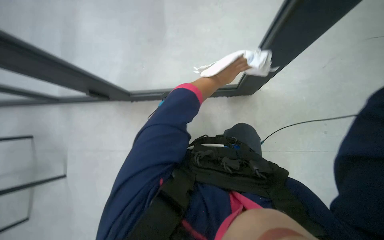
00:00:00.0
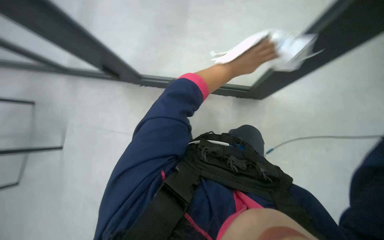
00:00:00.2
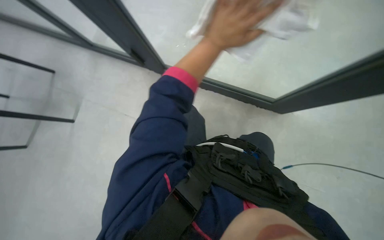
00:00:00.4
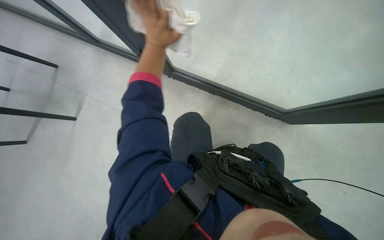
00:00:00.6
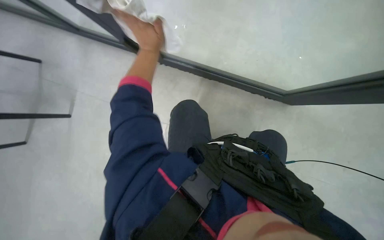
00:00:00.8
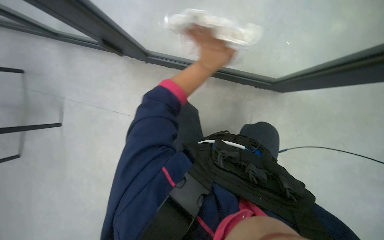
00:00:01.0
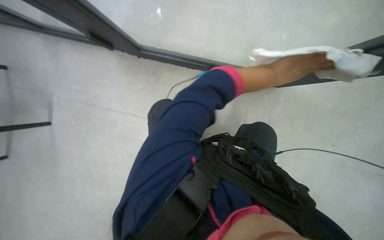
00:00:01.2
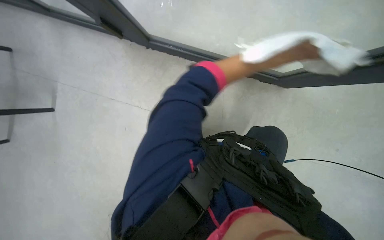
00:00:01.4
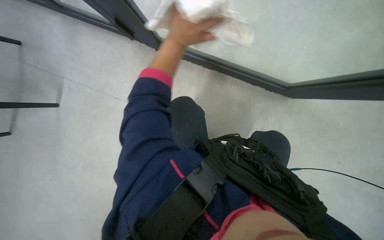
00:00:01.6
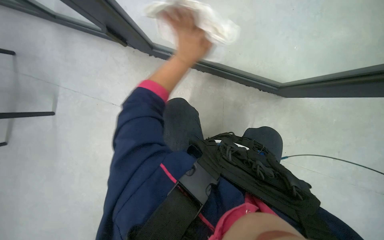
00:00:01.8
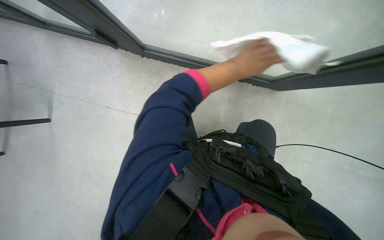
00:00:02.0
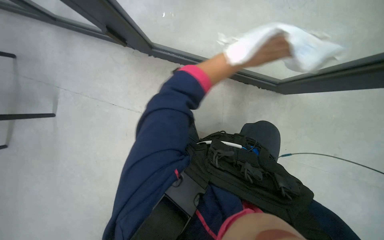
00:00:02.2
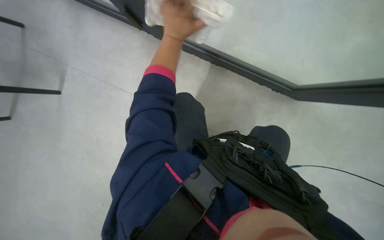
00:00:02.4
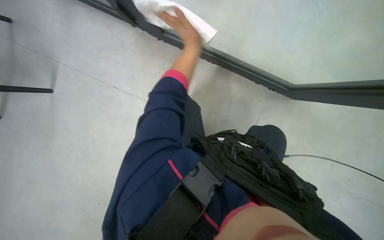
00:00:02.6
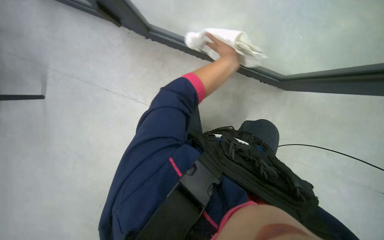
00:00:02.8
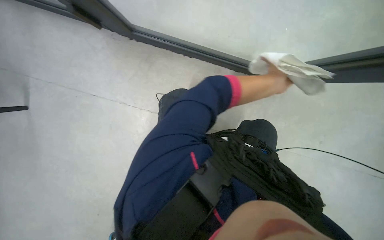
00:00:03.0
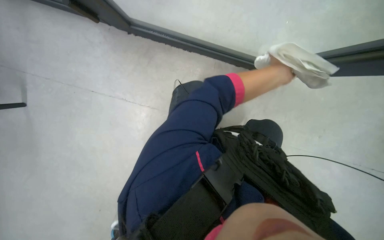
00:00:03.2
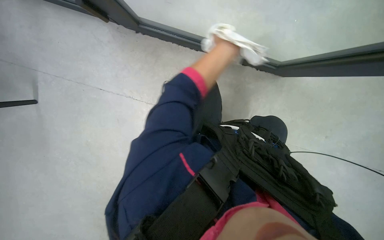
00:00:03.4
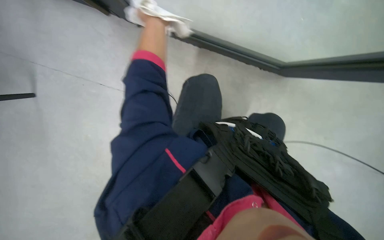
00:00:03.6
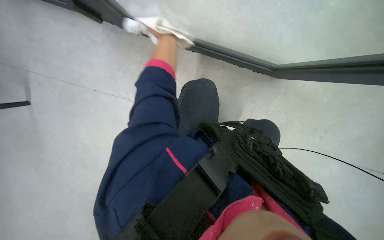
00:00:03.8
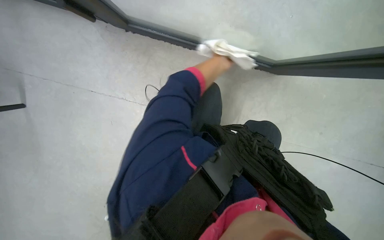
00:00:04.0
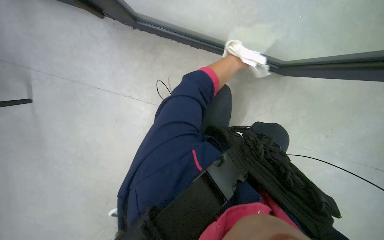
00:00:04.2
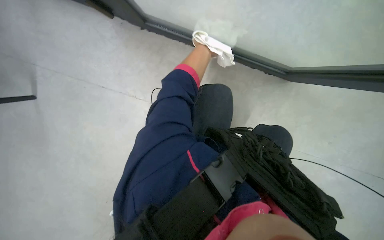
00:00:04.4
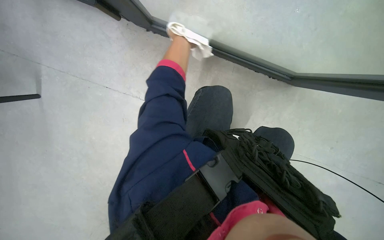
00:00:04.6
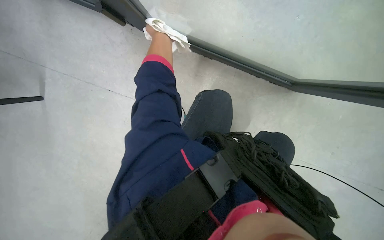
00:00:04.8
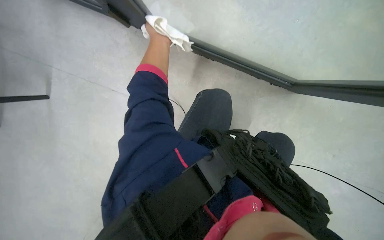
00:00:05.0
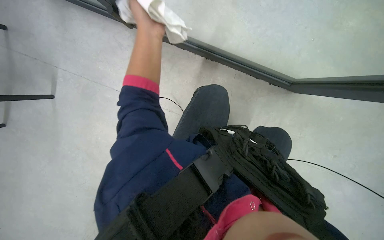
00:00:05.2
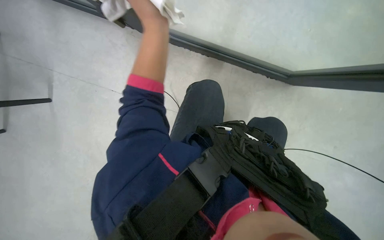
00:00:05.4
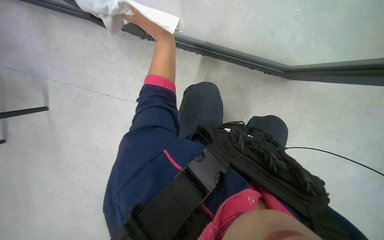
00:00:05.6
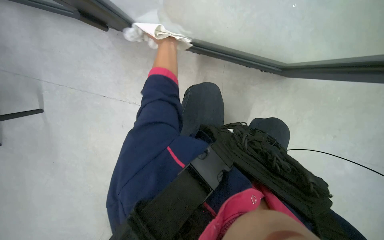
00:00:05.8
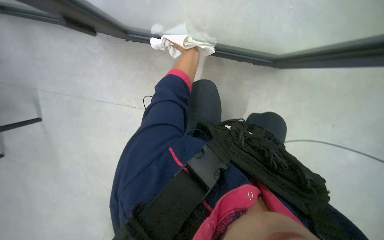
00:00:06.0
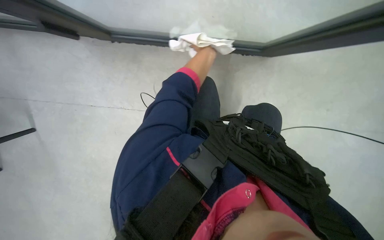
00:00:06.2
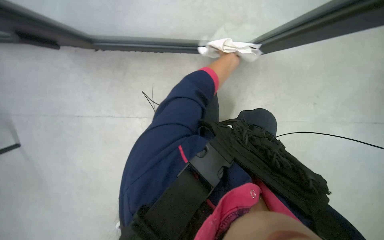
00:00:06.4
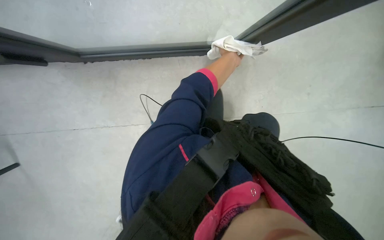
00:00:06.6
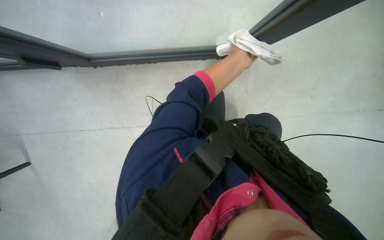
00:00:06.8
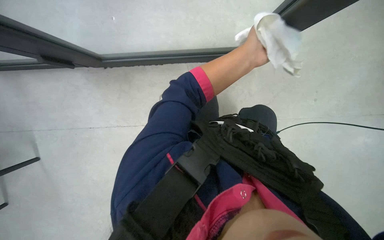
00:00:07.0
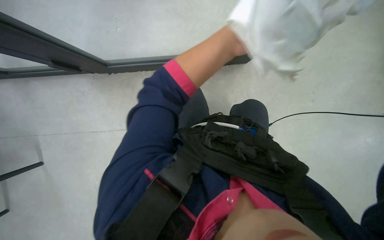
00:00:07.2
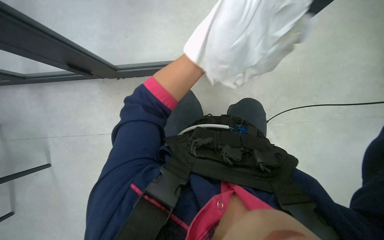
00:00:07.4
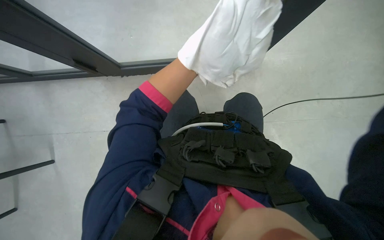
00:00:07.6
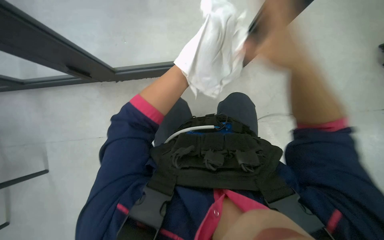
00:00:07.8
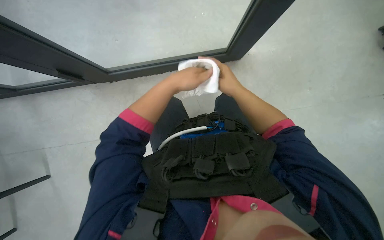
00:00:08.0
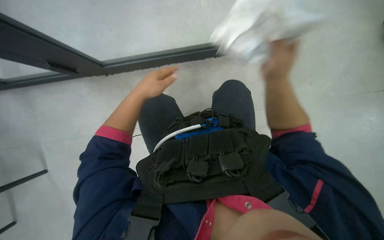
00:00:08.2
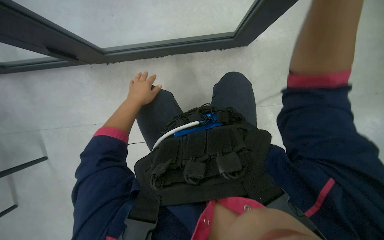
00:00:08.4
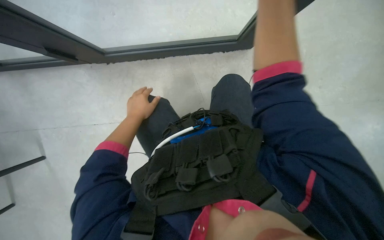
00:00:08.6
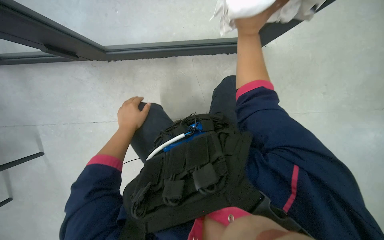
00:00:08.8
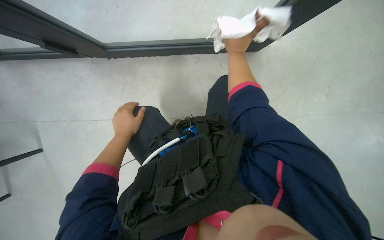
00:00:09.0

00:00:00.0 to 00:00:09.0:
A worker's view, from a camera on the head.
Job: wiping surfaces.
The whole recording: Wiping glass partition. The worker wipes the glass partition with a white cloth.
00:00:04.4 to 00:00:06.0: The left hand moves some 20 cm nearer to the camera and comes back.
00:00:07.6 to 00:00:09.0: The scene turns about 30 degrees counterclockwise in the picture.

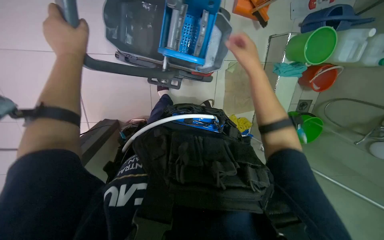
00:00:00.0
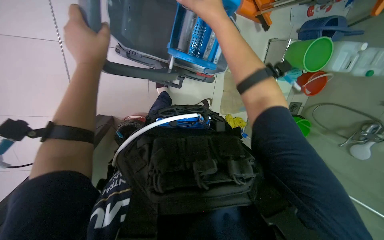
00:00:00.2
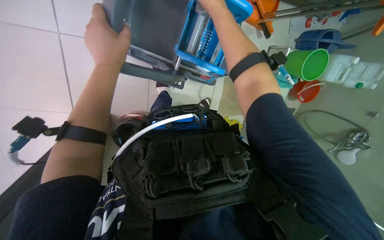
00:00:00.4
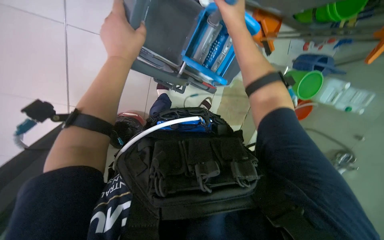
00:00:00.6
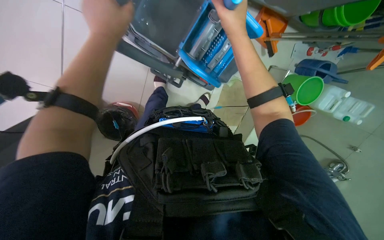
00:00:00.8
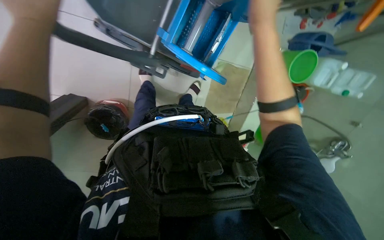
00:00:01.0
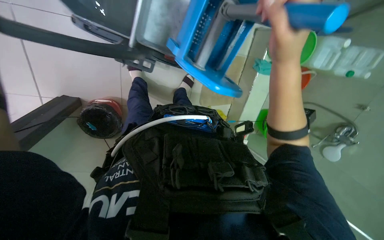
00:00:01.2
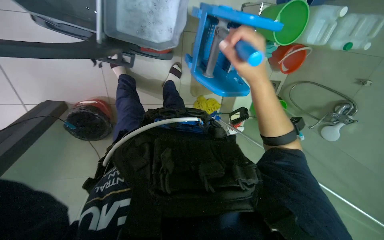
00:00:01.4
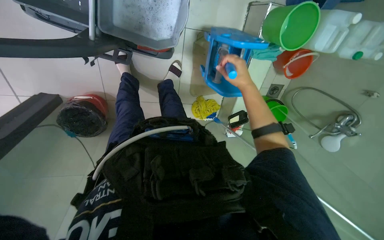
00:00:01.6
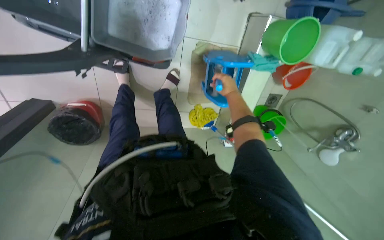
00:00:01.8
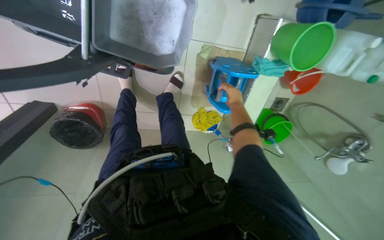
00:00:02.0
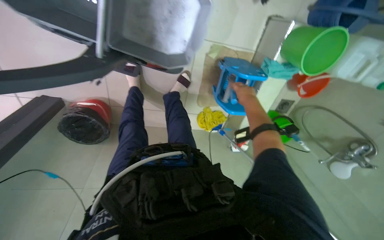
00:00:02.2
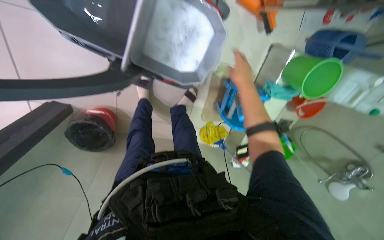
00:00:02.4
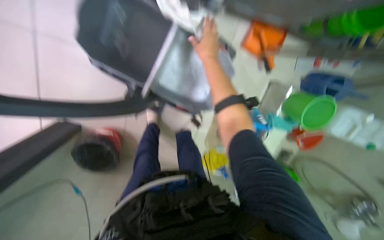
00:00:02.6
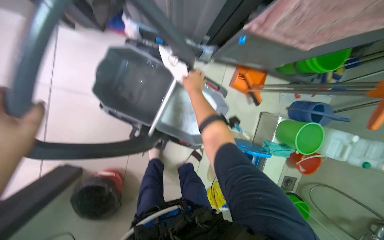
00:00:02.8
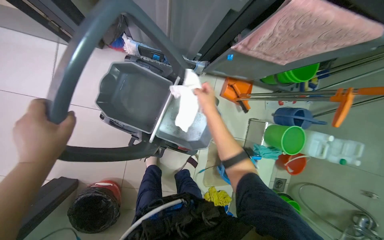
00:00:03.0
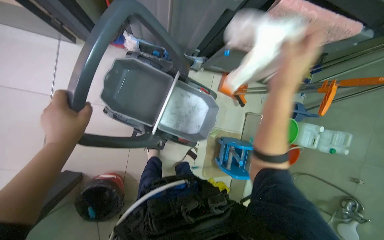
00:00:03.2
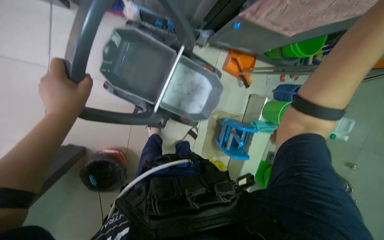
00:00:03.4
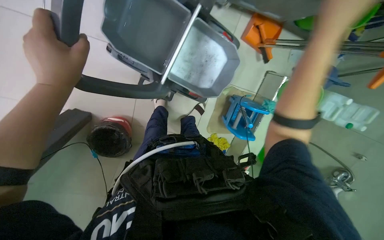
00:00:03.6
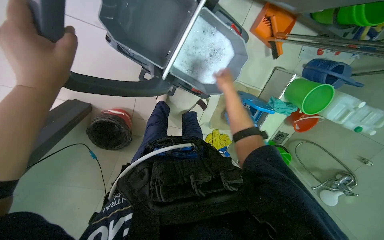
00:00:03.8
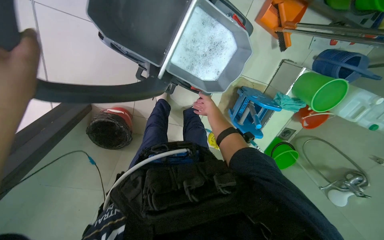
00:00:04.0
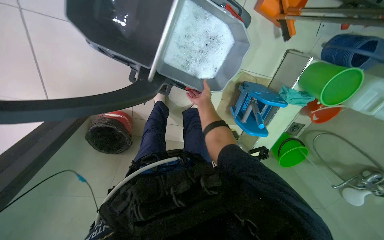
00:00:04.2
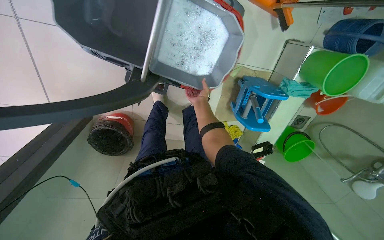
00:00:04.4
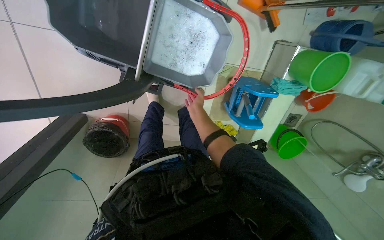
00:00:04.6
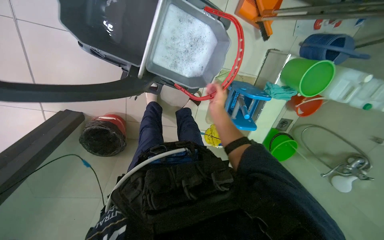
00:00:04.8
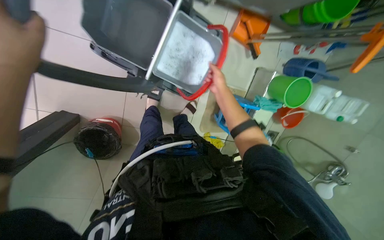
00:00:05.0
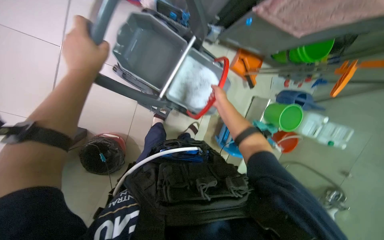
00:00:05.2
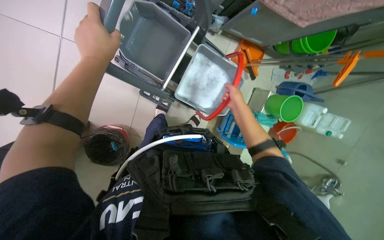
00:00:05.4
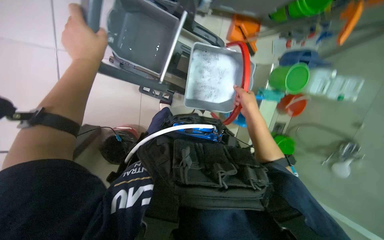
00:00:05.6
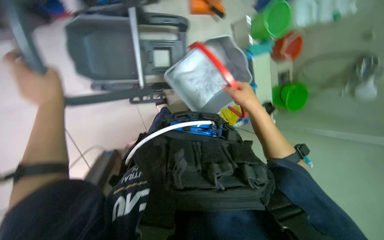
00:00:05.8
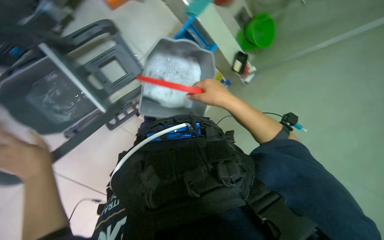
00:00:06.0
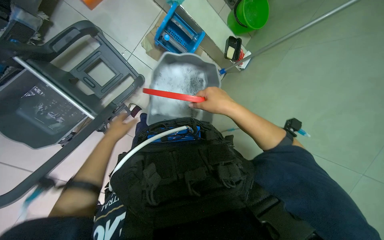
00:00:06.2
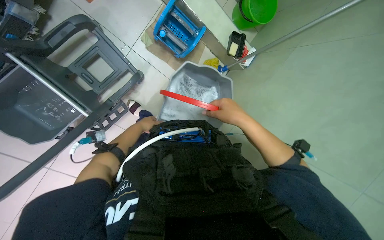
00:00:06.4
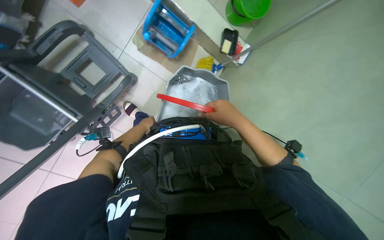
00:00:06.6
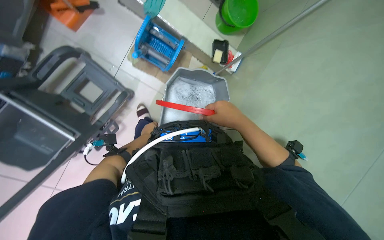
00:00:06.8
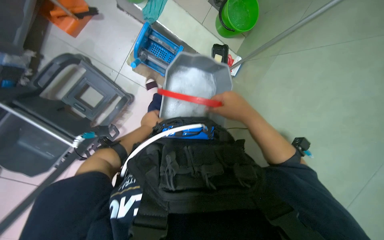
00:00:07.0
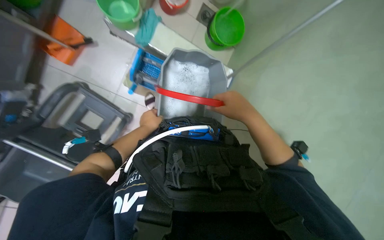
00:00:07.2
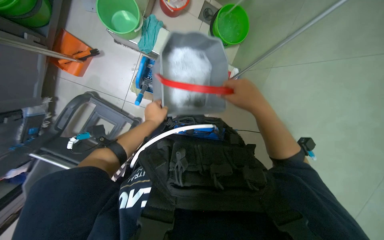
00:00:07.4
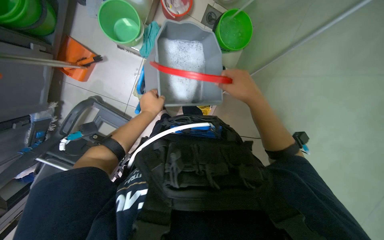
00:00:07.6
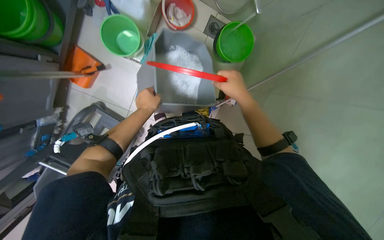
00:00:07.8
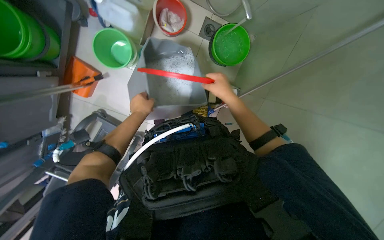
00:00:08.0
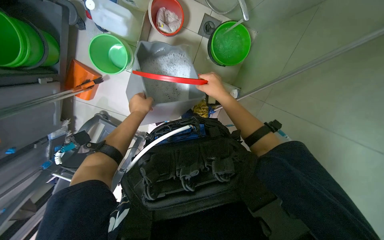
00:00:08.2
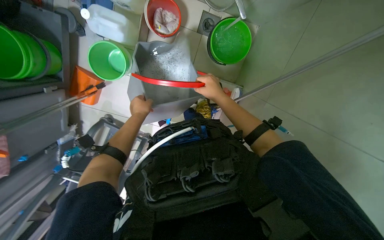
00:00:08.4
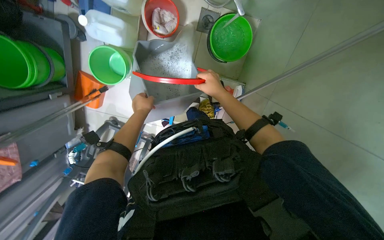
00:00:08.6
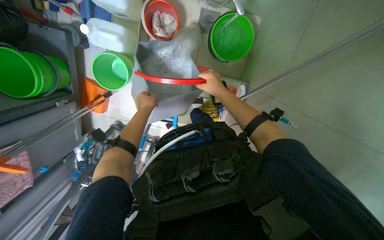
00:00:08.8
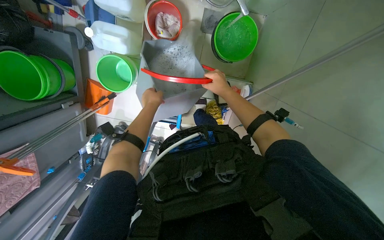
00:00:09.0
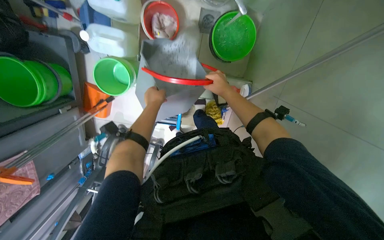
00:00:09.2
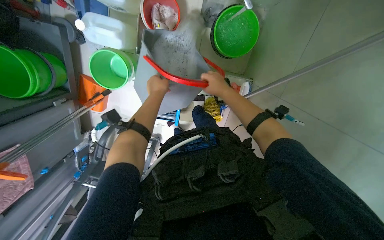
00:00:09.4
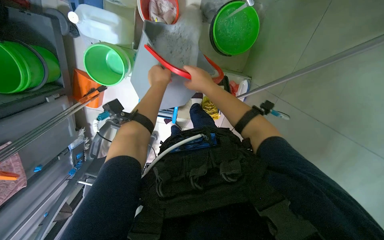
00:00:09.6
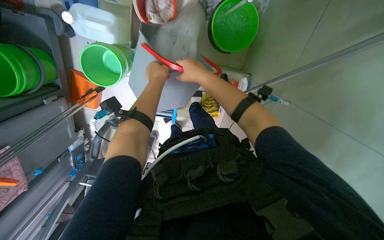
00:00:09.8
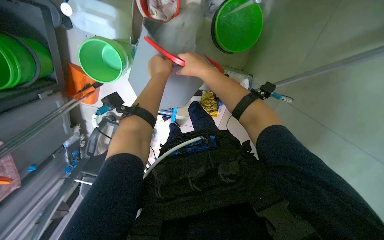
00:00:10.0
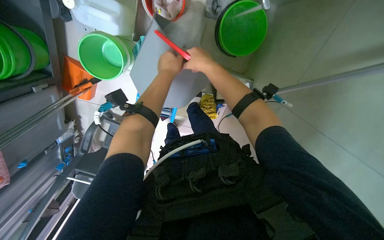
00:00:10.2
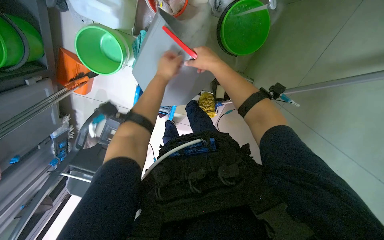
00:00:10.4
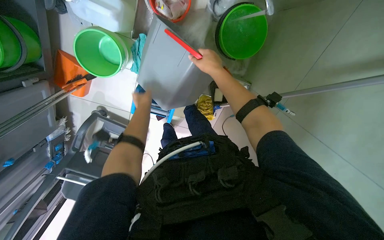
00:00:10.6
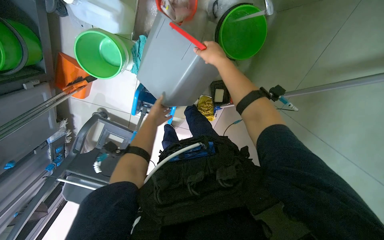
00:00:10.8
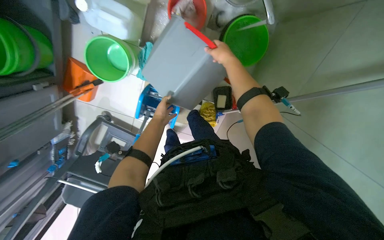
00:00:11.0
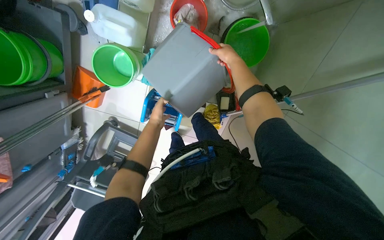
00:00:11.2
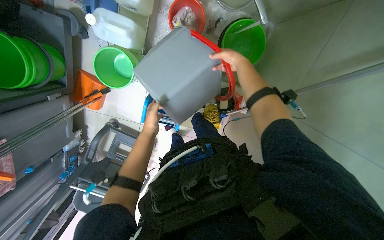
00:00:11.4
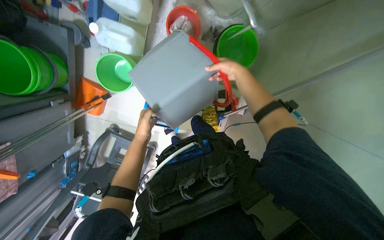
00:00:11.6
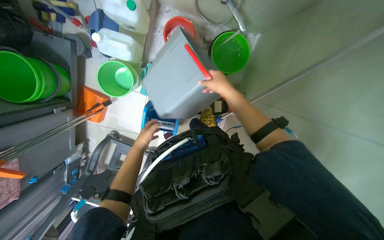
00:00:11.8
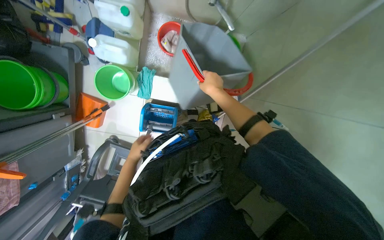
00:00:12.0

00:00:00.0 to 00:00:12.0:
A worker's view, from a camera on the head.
Job: organizing items.
The whole recording: Cleaning and organizing cleaning supplies. The worker cleans and organizes various buckets and the mop wringer on the cleaning cart.
00:00:00.0 to 00:00:01.6: The wearer looks approximately 10 degrees further downward. The right hand travels up the picture and back again, roughly 25 cm each way.
00:00:01.6 to 00:00:03.0: The view tips upward by approximately 30 degrees.
00:00:03.0 to 00:00:04.4: The view tips downward by about 30 degrees.
00:00:04.4 to 00:00:06.0: The scene turns about 35 degrees counterclockwise in the picture.
00:00:06.0 to 00:00:07.6: Everything in view rotates approximately 25 degrees counterclockwise. The right hand moves to the right, roughly 20 cm, while the left hand heads up the picture and to the right, covering roughly 50 cm.
00:00:07.6 to 00:00:09.0: The right hand moves farther from the camera, approximately 15 cm.
00:00:10.4 to 00:00:12.0: The view tips upward by some 15 degrees. The right hand travels down the picture by some 10 cm, while the left hand shifts about 30 cm down the picture and to the left.
